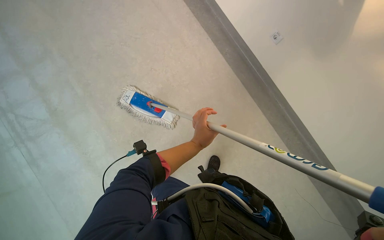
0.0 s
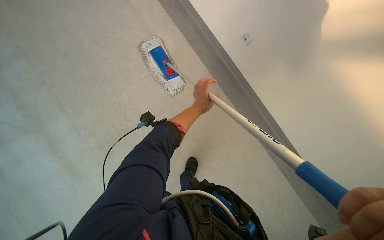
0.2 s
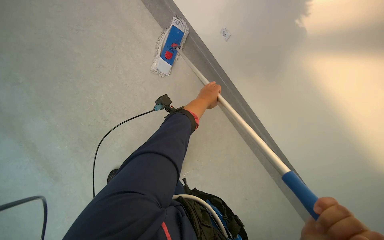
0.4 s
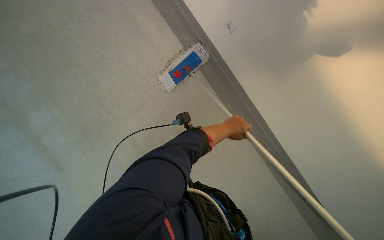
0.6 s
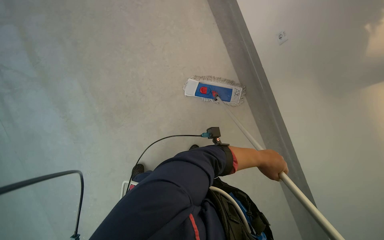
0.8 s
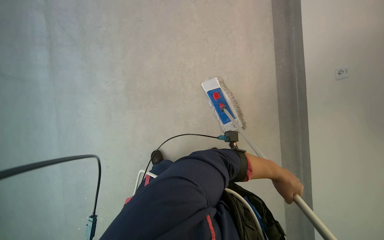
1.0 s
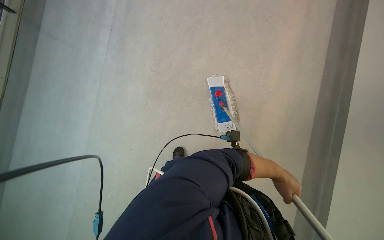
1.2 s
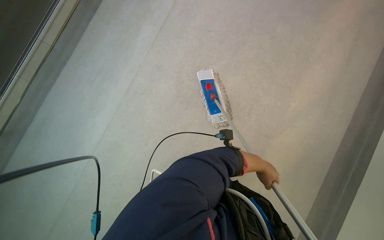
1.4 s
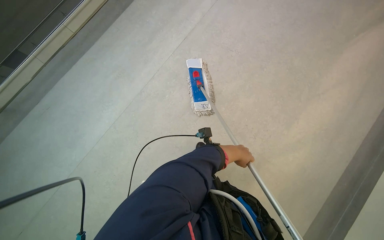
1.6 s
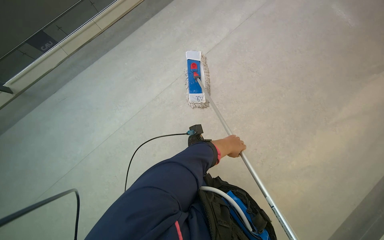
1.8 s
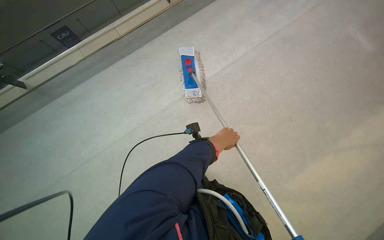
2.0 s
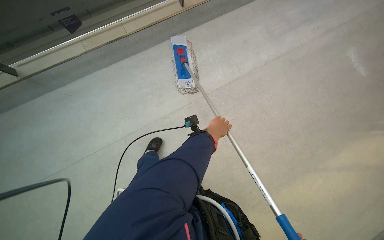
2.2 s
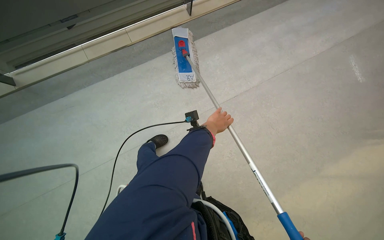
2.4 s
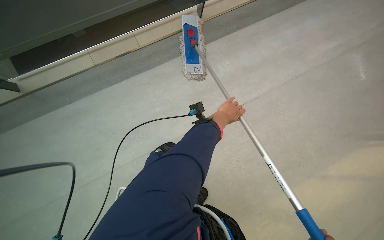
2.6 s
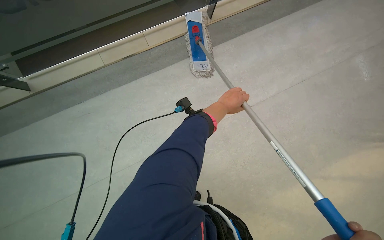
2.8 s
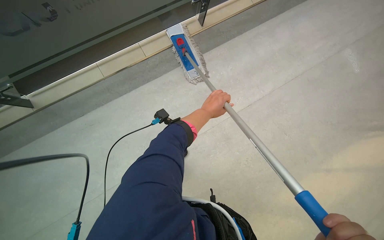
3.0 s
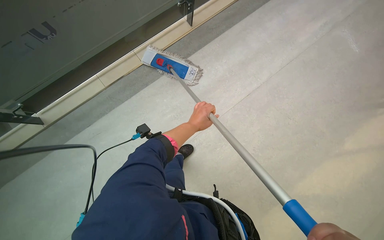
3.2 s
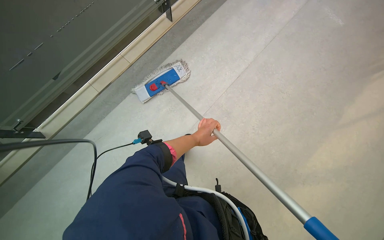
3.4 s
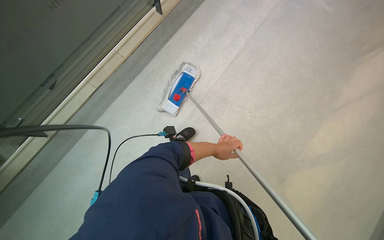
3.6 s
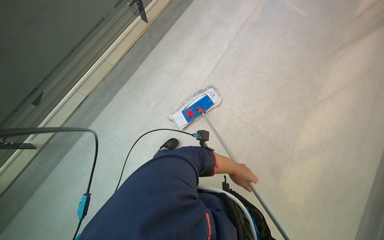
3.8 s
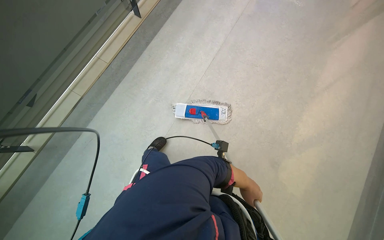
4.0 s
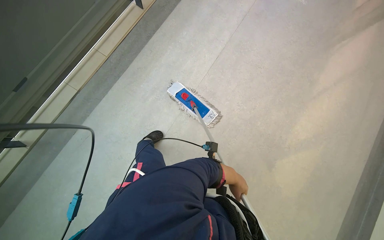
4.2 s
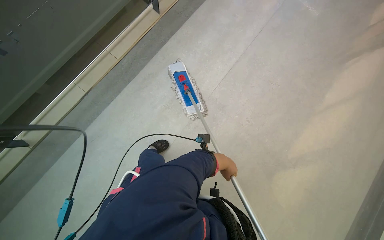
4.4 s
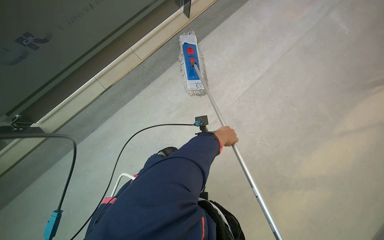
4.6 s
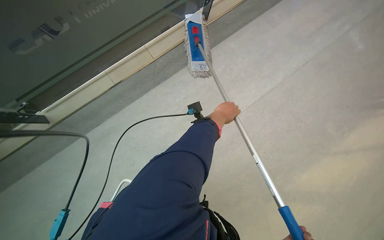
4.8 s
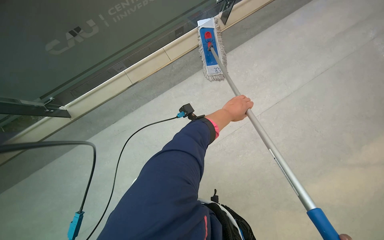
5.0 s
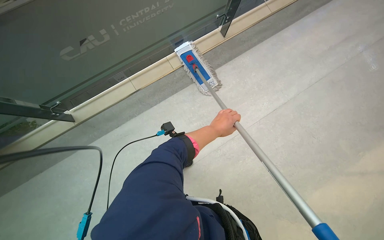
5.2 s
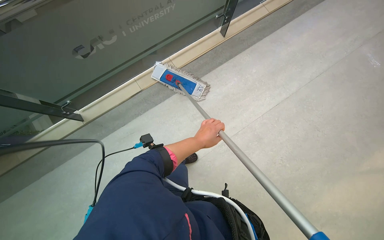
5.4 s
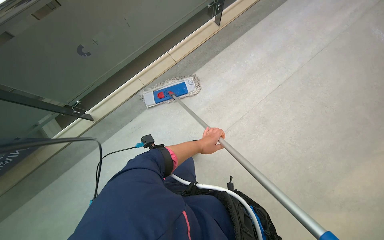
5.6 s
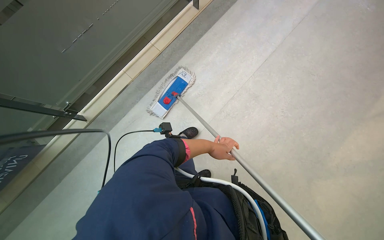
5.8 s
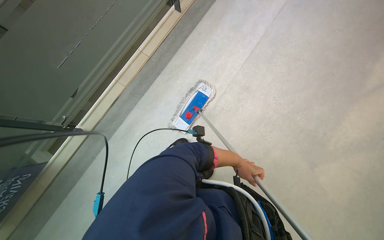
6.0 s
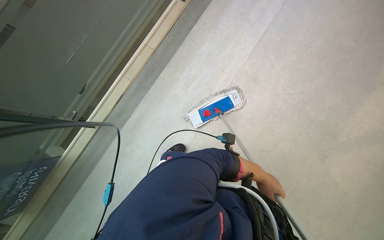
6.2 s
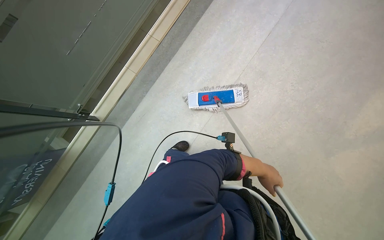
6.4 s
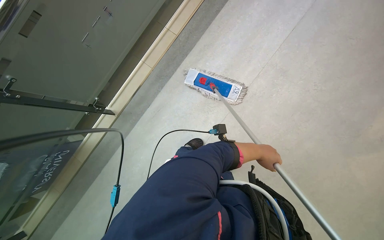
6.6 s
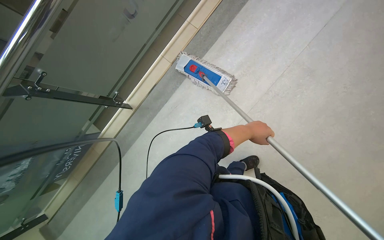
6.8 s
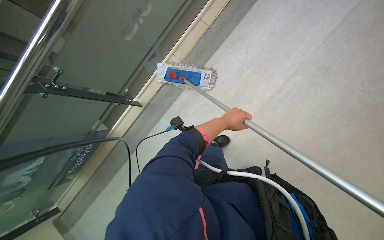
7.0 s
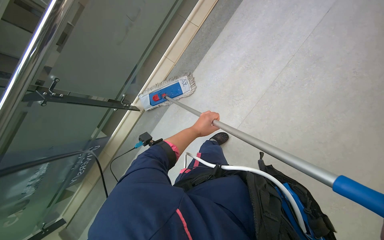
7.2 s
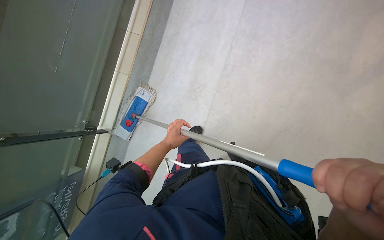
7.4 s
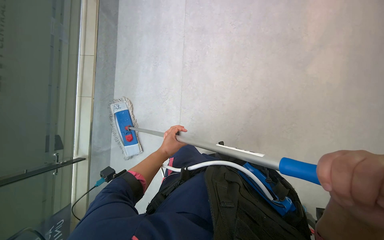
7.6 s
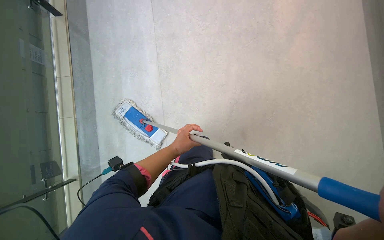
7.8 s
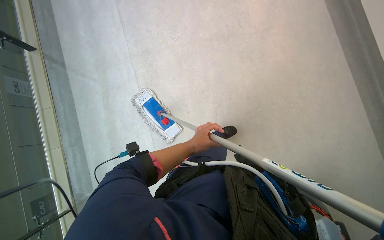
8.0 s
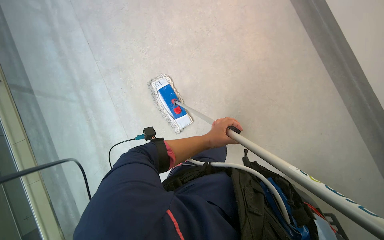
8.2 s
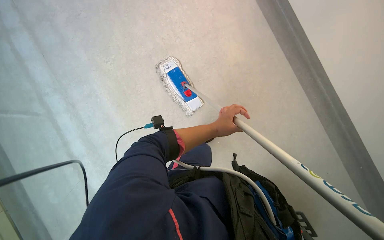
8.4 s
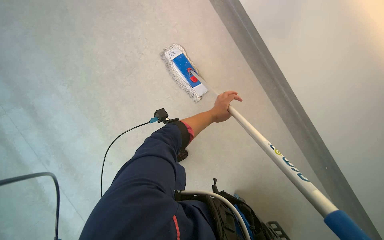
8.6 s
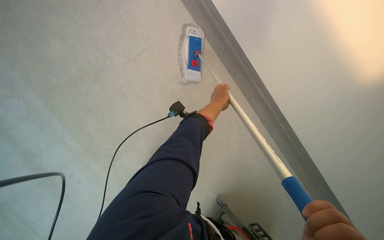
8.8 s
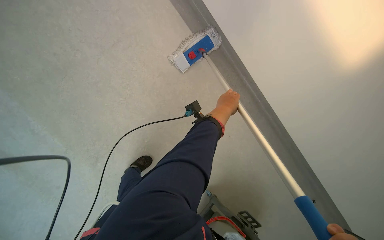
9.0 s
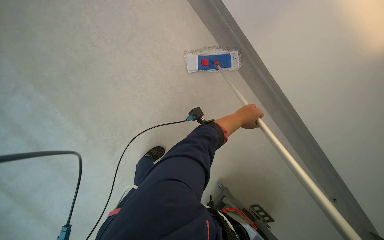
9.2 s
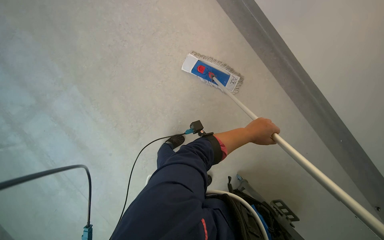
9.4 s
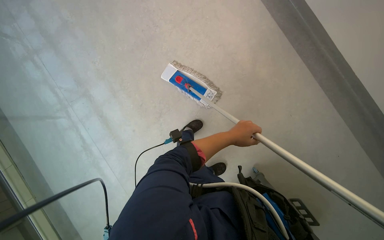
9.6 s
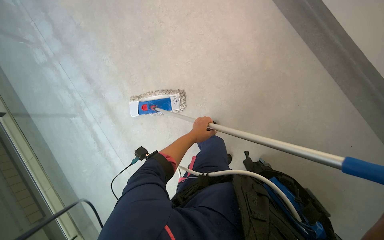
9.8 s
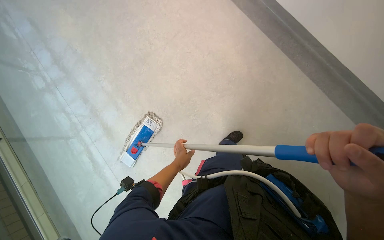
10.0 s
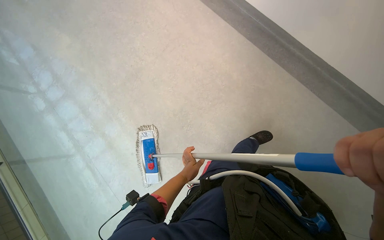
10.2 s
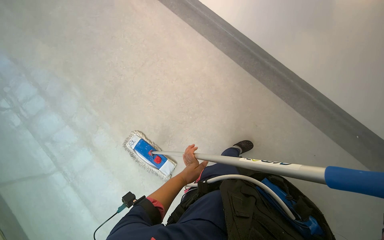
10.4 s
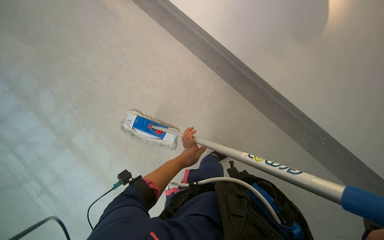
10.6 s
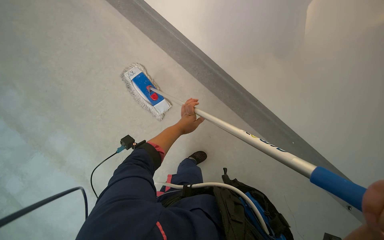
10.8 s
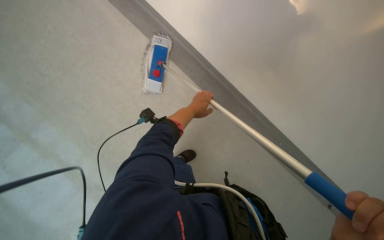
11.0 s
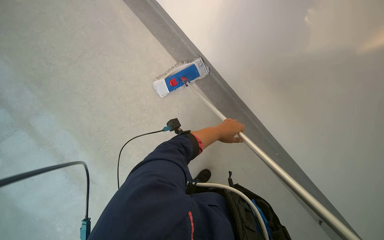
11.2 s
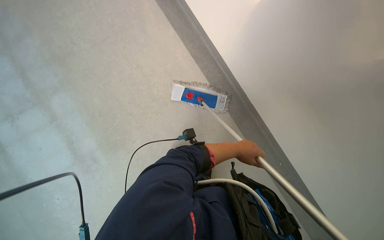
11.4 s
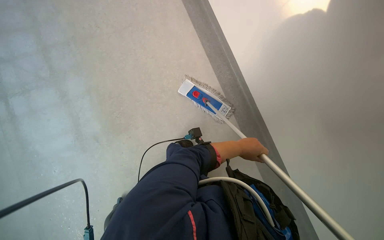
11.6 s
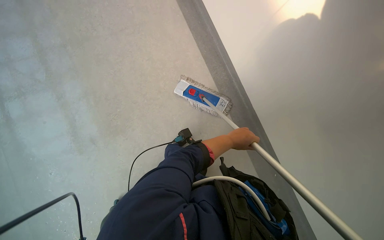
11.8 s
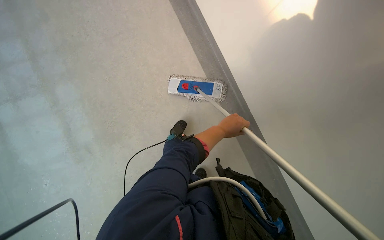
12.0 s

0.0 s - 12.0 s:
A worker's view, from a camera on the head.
Job: mopping floor.
The whole recording: Mopping floor with flat mop. The worker mops the floor with a flat mop, periodically wringing it in the bucket.
1.6 s - 3.0 s: The head travels roughly 80 cm.
3.0 s - 4.4 s: The left hand goes about 25 cm down the picture and to the right.
4.4 s - 6.0 s: The left hand travels to the right by approximately 10 cm, and moves some 30 cm up the picture and comes back.
6.0 s - 7.6 s: The scene turns some 30 degrees counterclockwise in the picture.
7.6 s - 9.0 s: The wearer's head swings some 35 degrees to the right. The view tilts approximately 15 degrees upward. The left hand goes approximately 35 cm up the picture, to the right and nearer to the camera.
10.4 s - 12.0 s: The left hand swings up and down the picture, some 25 cm each way, with 2 reversals.

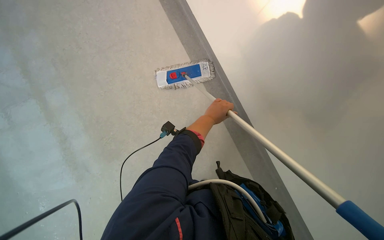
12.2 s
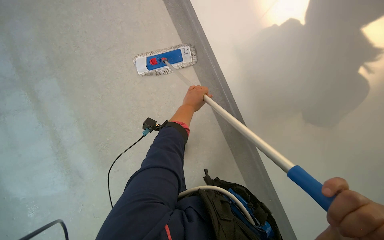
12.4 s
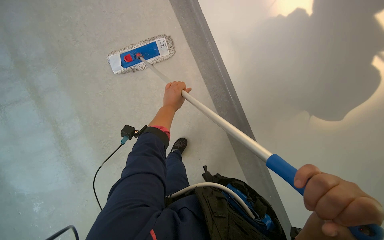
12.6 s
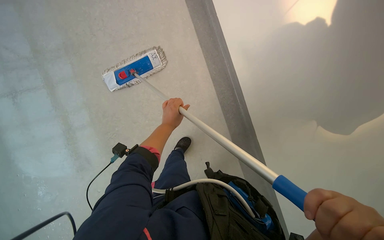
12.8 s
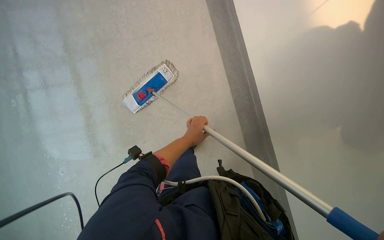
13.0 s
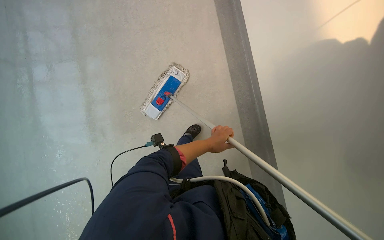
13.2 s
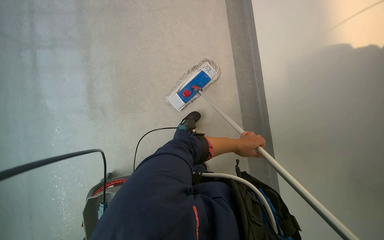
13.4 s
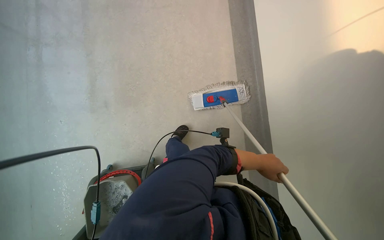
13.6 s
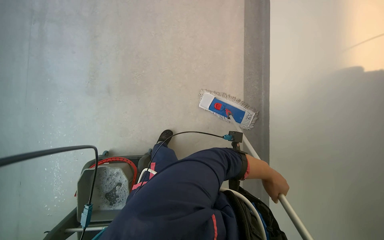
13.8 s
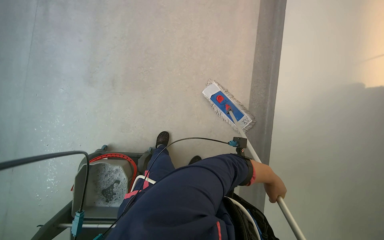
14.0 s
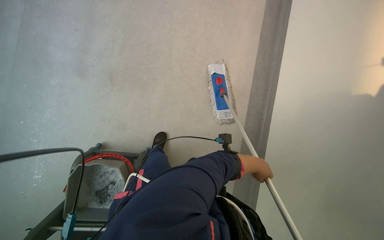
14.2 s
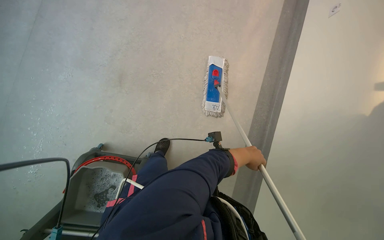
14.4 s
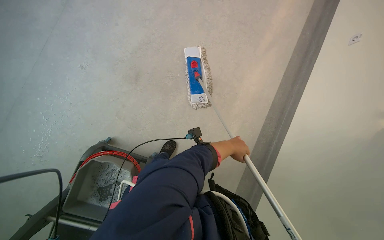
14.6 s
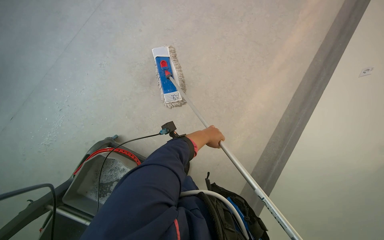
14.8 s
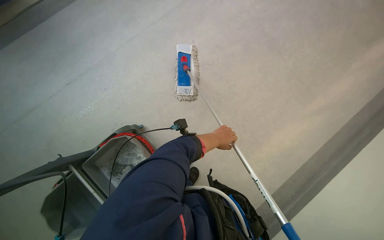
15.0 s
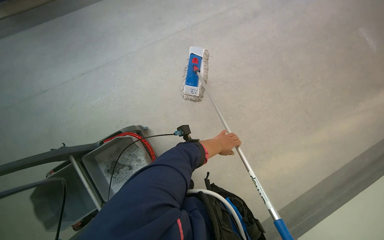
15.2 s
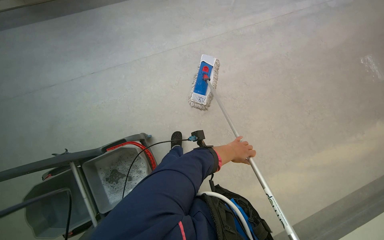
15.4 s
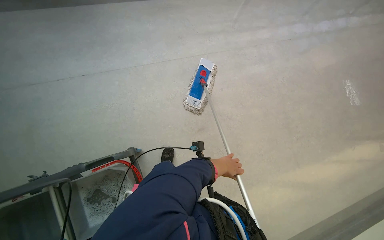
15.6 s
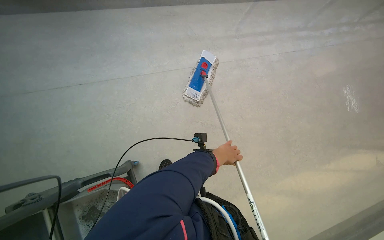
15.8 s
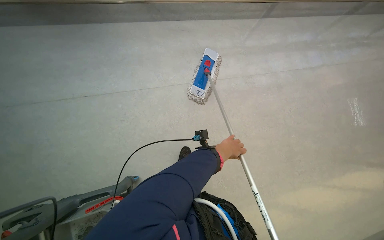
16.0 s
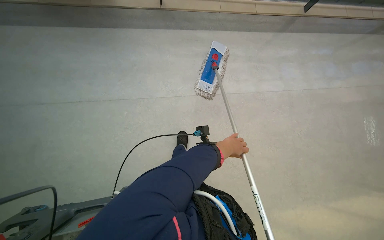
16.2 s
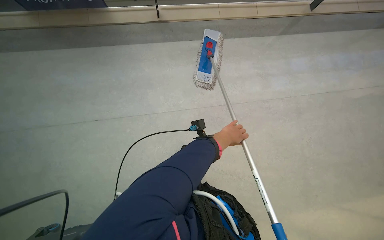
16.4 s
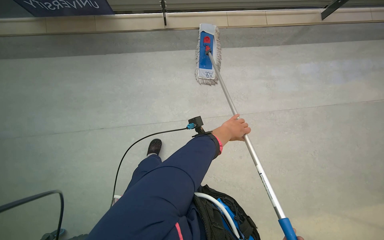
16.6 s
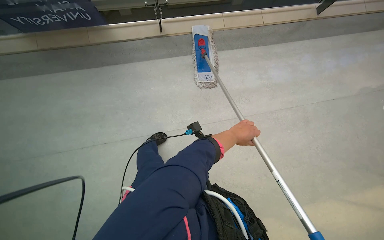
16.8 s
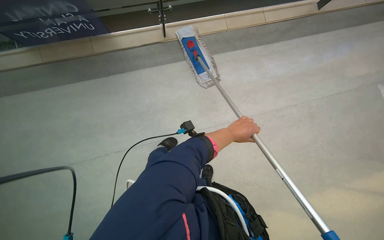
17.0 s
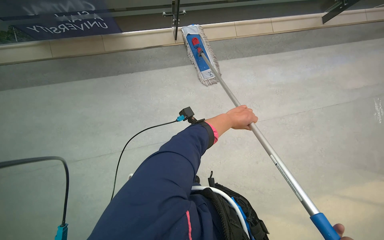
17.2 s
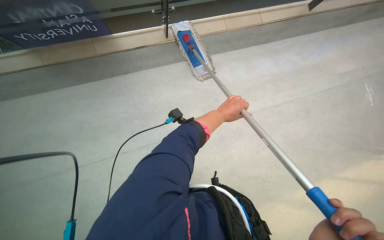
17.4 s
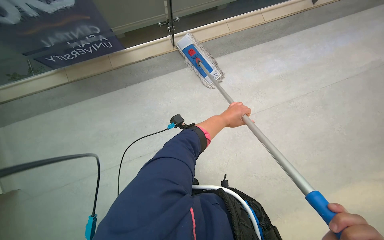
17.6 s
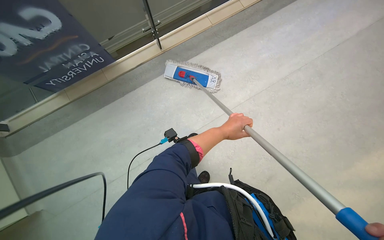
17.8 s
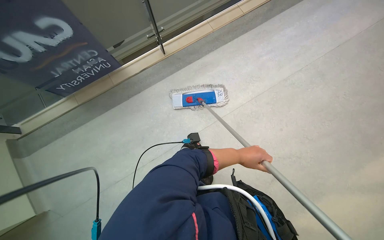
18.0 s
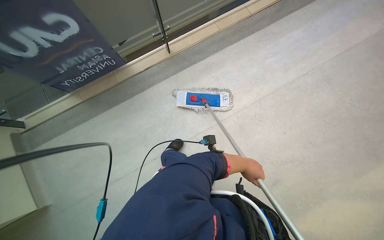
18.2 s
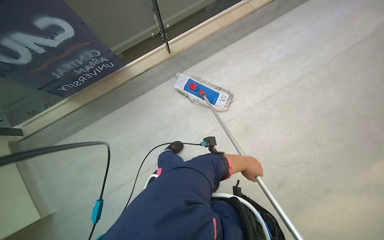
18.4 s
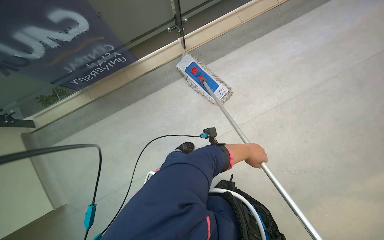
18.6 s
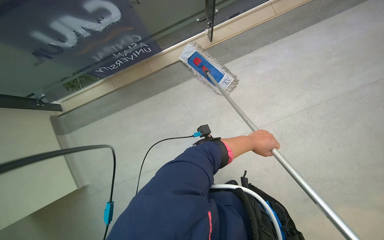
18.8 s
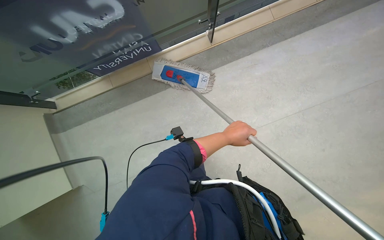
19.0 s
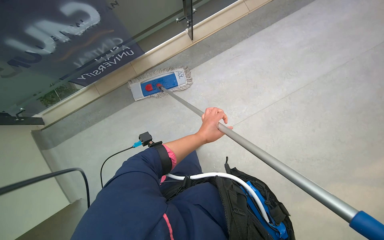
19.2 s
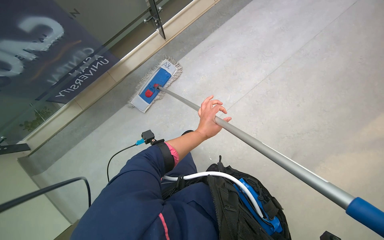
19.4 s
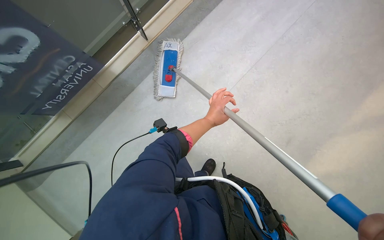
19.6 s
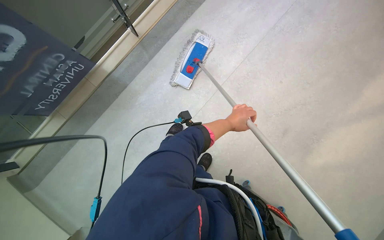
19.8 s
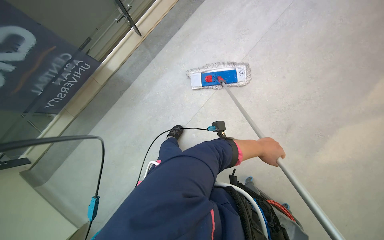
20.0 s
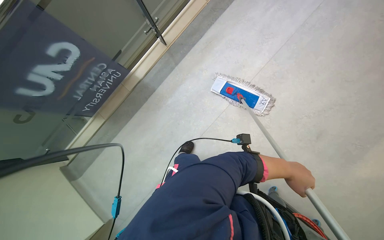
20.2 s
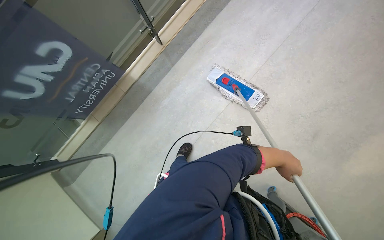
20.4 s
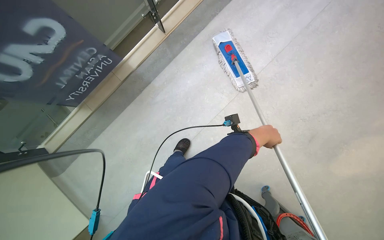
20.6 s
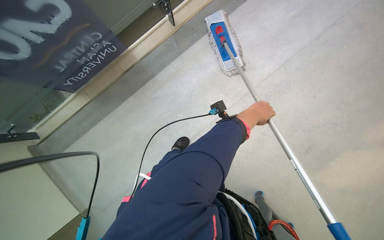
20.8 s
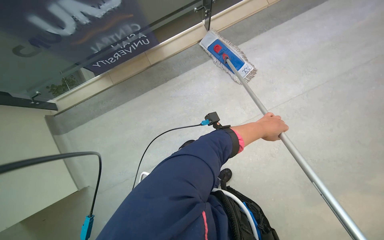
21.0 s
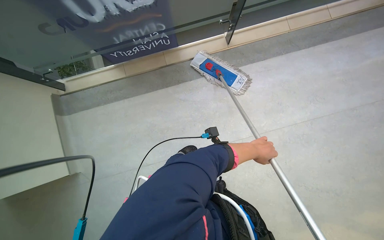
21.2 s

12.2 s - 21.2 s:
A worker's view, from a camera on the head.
Job: mopping floor.
The whole recording: Mopping floor with flat mop. The worker mops the floor with a flat mop, periodically wringing it in the bucket.
12.2 s - 13.8 s: The left hand moves to the right, some 25 cm.
13.8 s - 15.2 s: The view tips upward by roughly 15 degrees. The scene turns roughly 55 degrees clockwise in the picture.
15.2 s - 16.6 s: The left hand goes some 10 cm up the picture.
16.6 s - 18.2 s: The scene rotates counterclockwise by about 30 degrees. The left hand goes roughly 25 cm down the picture.
19.8 s - 21.2 s: Everything in view rotates approximately 35 degrees clockwise.
